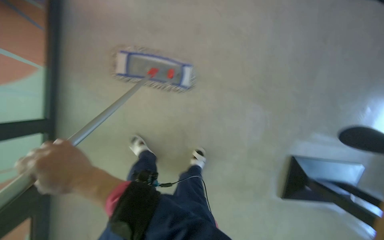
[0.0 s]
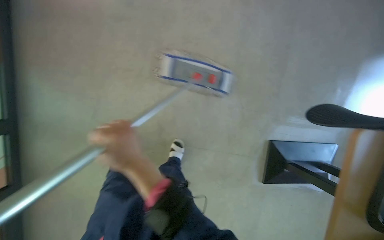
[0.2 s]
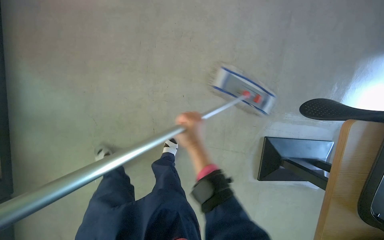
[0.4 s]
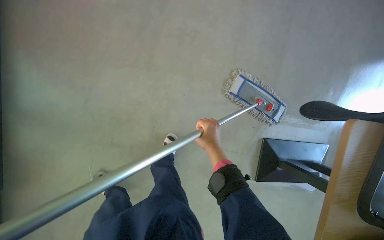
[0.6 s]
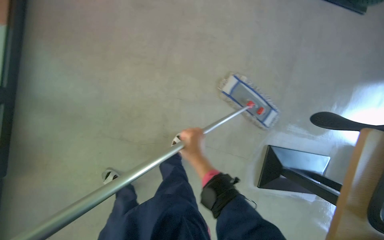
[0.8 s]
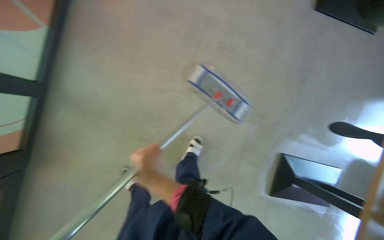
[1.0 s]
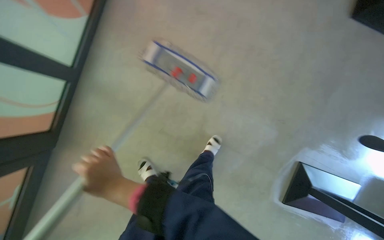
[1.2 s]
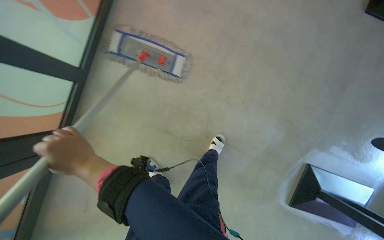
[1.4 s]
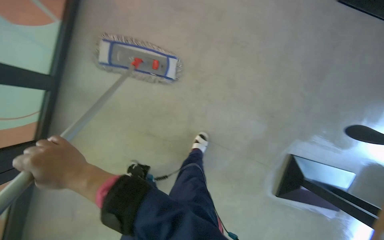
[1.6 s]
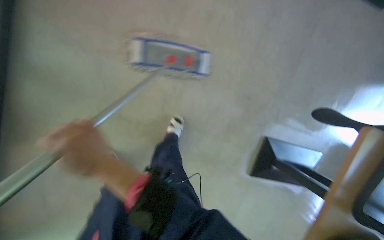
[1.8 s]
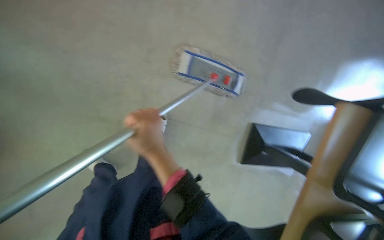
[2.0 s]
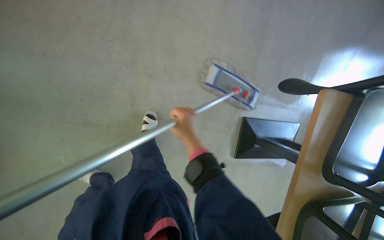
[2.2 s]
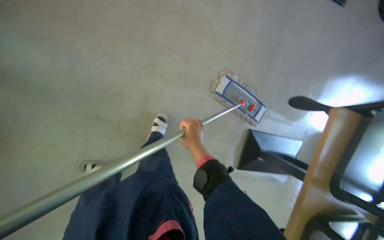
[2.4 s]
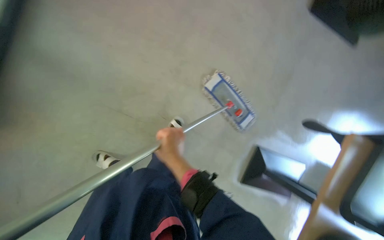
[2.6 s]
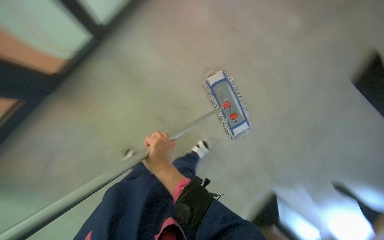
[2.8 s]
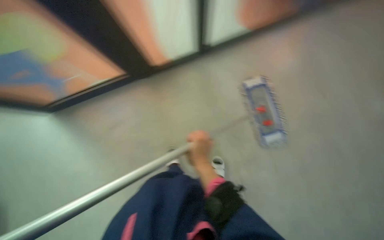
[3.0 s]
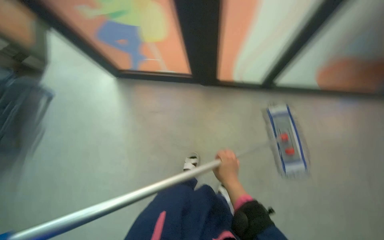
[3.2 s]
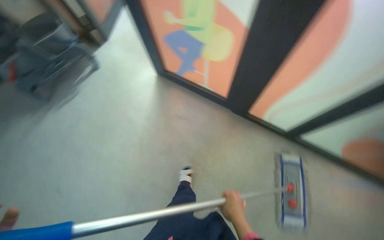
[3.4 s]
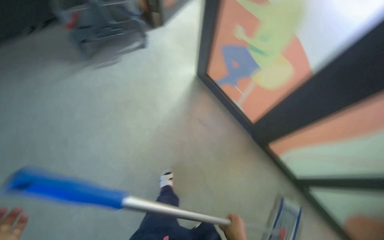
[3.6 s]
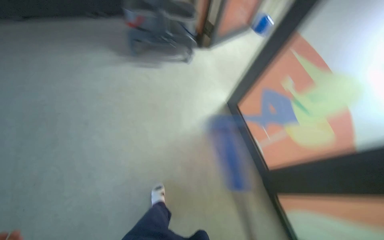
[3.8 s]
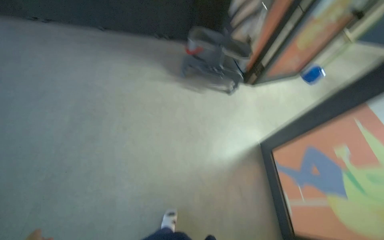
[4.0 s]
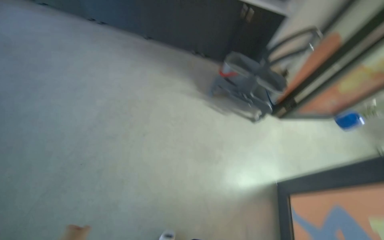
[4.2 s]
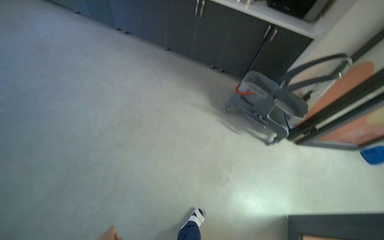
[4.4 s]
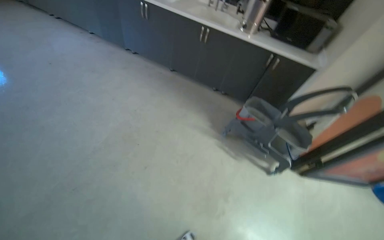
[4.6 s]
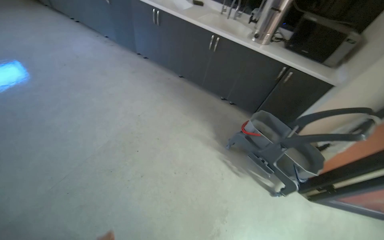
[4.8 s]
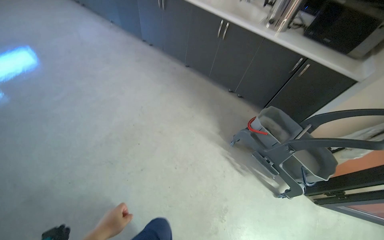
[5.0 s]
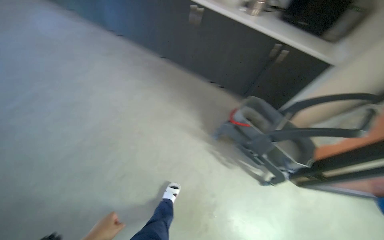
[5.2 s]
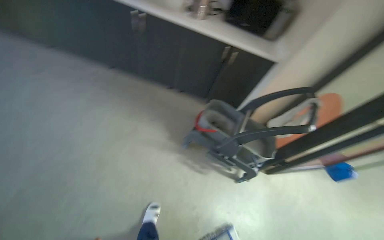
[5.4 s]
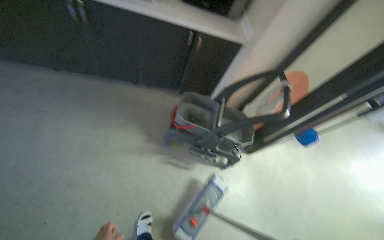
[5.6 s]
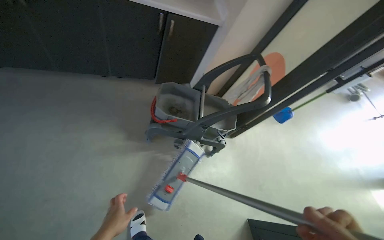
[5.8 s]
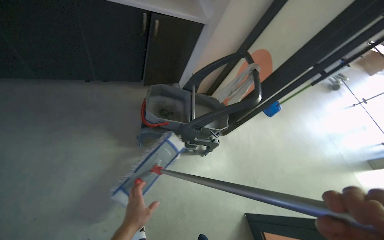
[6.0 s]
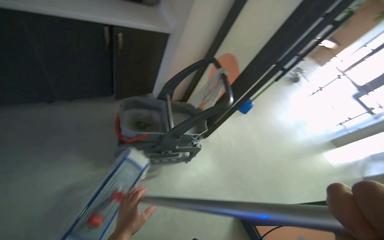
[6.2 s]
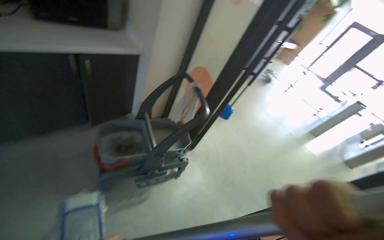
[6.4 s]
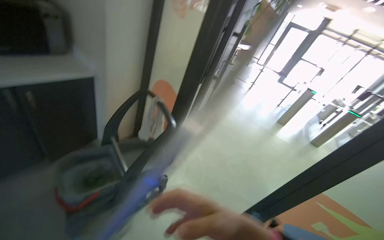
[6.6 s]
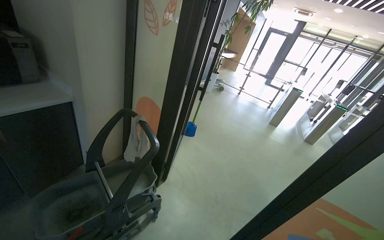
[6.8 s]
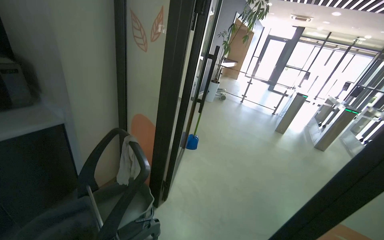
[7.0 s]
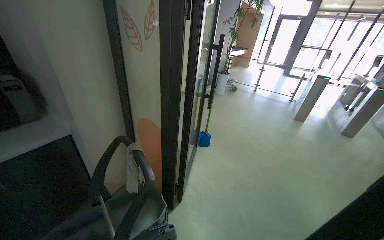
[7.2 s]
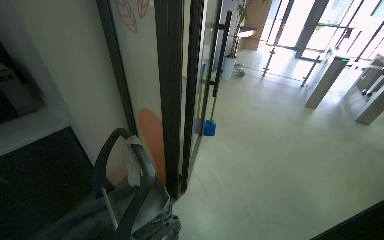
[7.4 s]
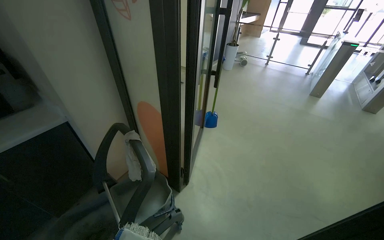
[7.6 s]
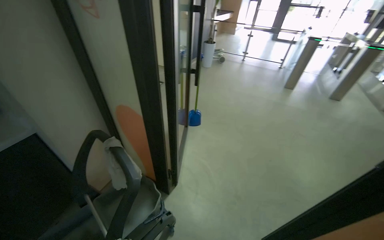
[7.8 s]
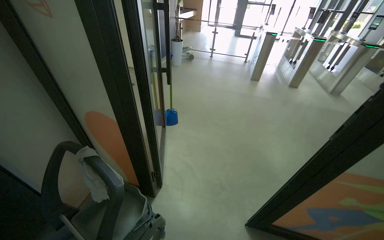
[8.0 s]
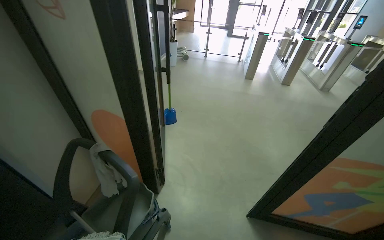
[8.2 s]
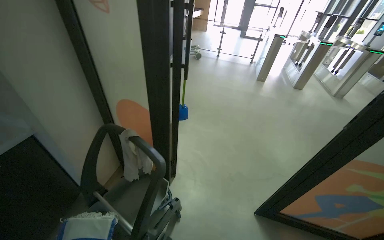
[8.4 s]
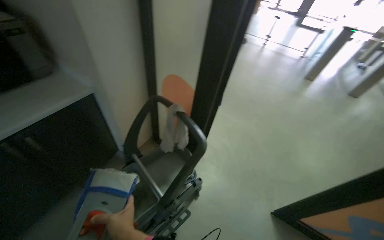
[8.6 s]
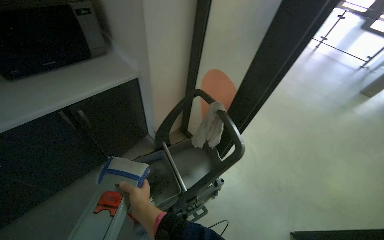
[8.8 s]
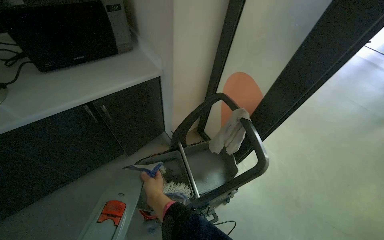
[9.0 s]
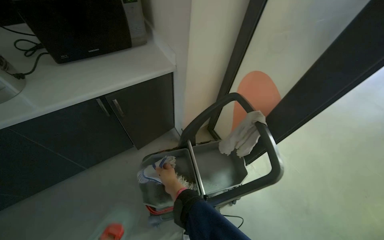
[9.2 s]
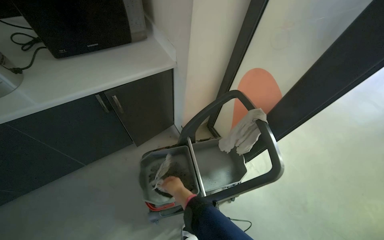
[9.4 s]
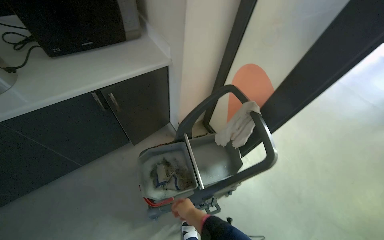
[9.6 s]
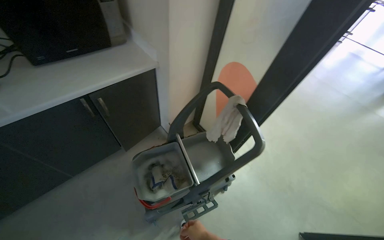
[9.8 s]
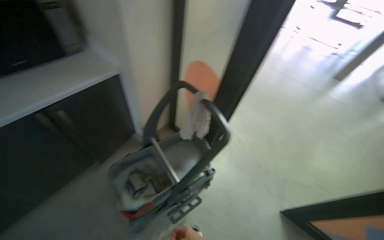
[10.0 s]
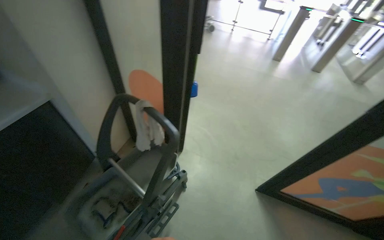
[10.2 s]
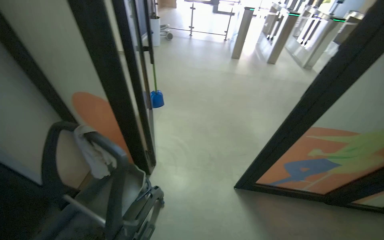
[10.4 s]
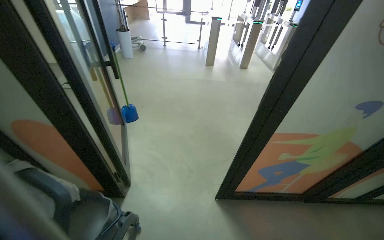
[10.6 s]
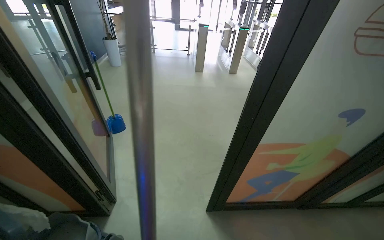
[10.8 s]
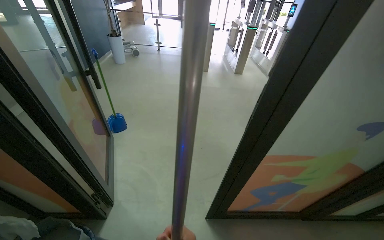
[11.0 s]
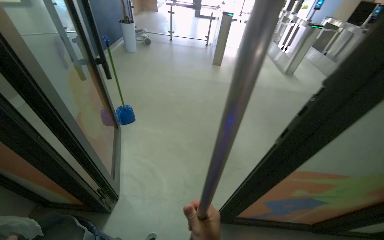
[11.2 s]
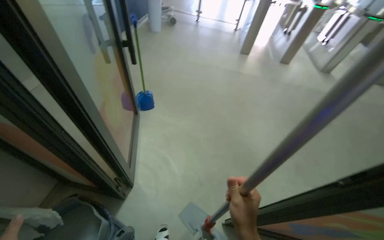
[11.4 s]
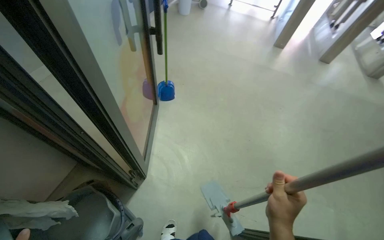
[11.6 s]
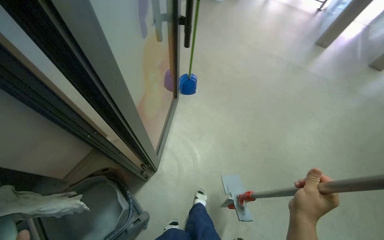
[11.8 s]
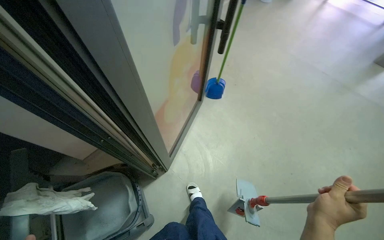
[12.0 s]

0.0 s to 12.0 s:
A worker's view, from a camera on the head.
Job: mopping floor.
The whole recording: Mopping kitchen floor. The worker mops the kitchen floor with a flat mop, moving around furniture and opening a sliding door to continue the task.
3.0 to 4.4 s: The head travels some 80 cm. The head turns to the left by roughly 105 degrees. The wearer looks some 35 degrees further upward.
4.4 to 6.0 s: The wearer moves roughly 80 cm. The wearer looks some 40 degrees further to the right. The wearer looks about 15 degrees further downward.
6.0 to 7.6 s: The camera is carried some 50 cm. The wearer's head swings some 45 degrees to the right.
9.0 to 10.4 s: The wearer's head swings roughly 45 degrees to the right.
10.4 to 12.0 s: The wearer moves roughly 60 cm. The wearer's head swings approximately 35 degrees to the left. The view tilts about 15 degrees downward.

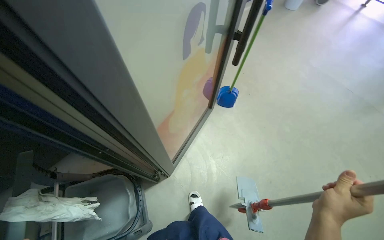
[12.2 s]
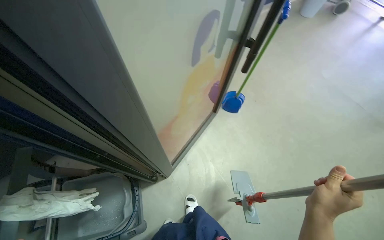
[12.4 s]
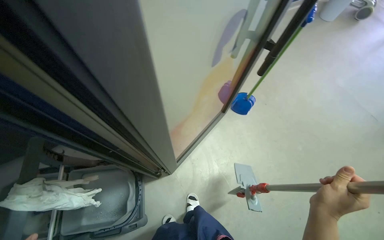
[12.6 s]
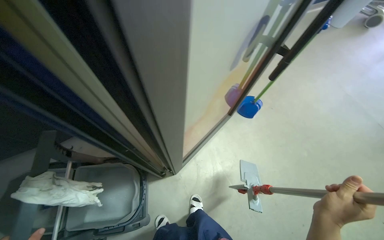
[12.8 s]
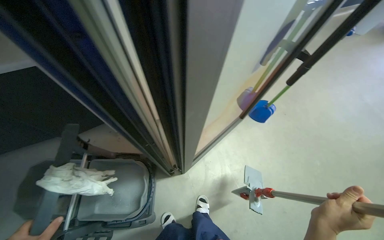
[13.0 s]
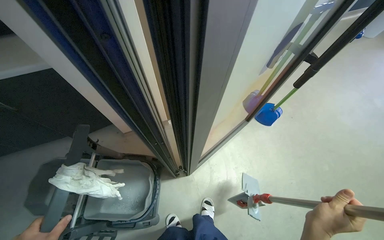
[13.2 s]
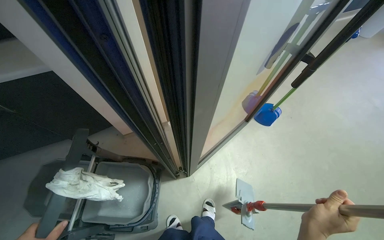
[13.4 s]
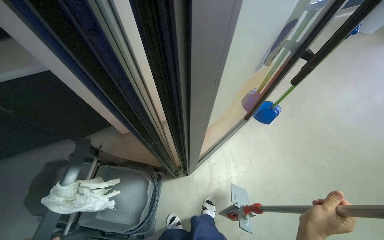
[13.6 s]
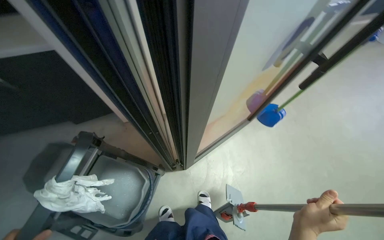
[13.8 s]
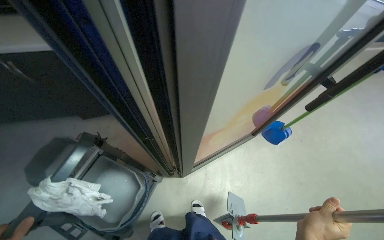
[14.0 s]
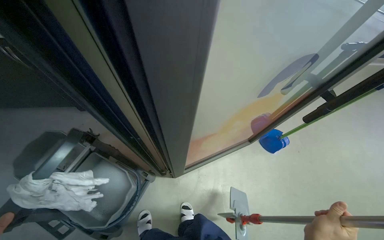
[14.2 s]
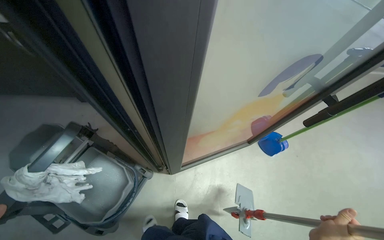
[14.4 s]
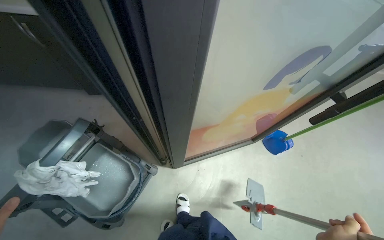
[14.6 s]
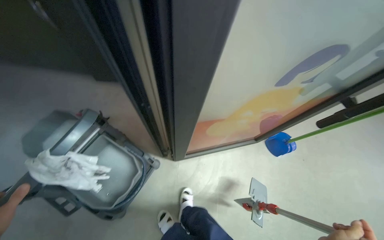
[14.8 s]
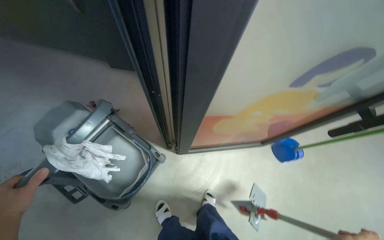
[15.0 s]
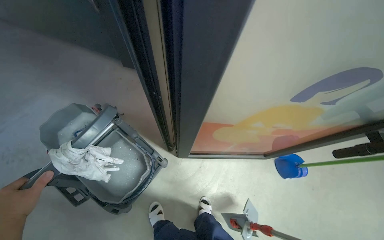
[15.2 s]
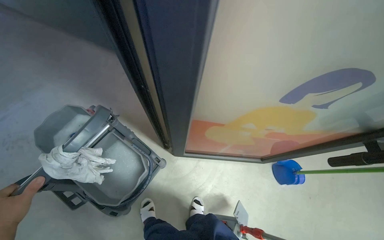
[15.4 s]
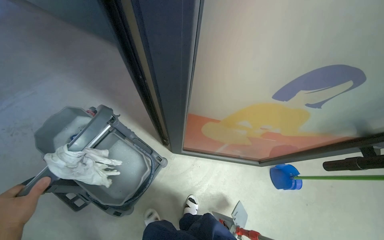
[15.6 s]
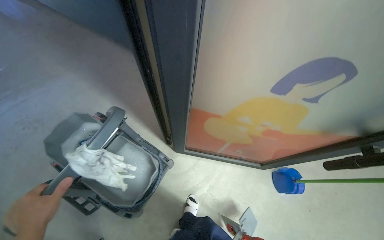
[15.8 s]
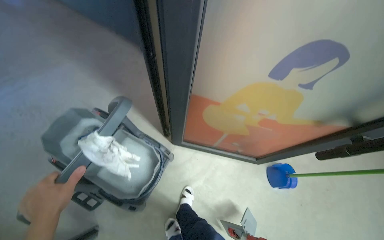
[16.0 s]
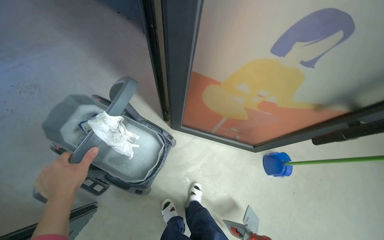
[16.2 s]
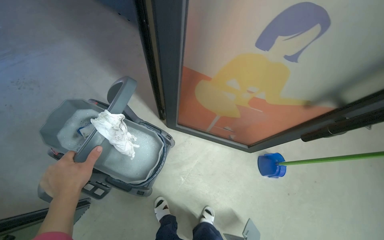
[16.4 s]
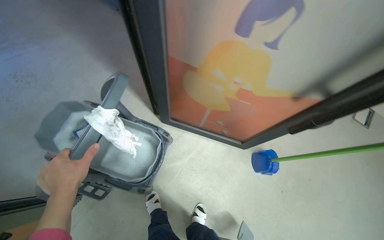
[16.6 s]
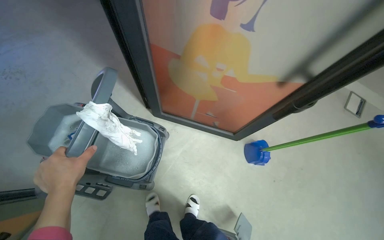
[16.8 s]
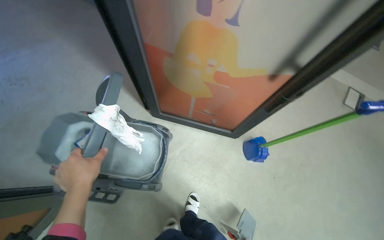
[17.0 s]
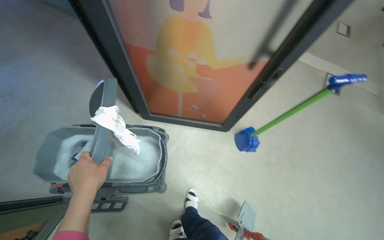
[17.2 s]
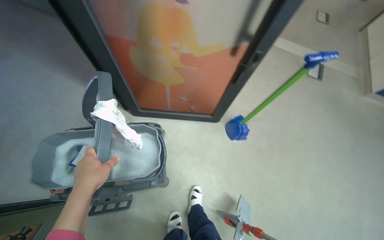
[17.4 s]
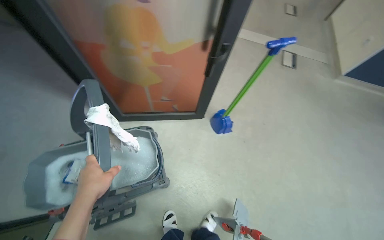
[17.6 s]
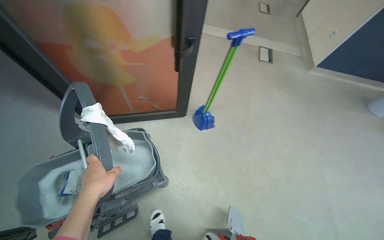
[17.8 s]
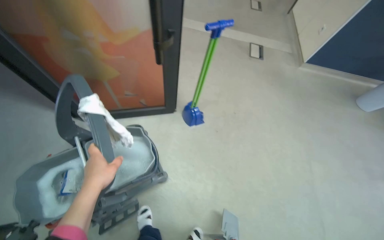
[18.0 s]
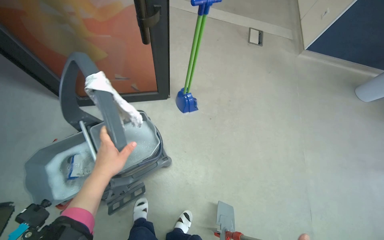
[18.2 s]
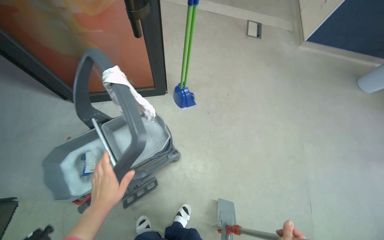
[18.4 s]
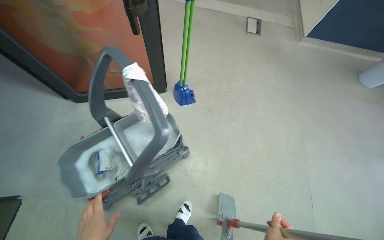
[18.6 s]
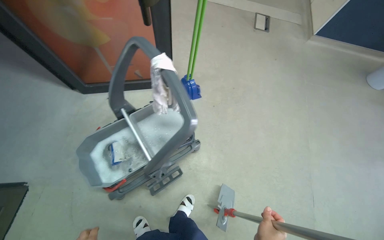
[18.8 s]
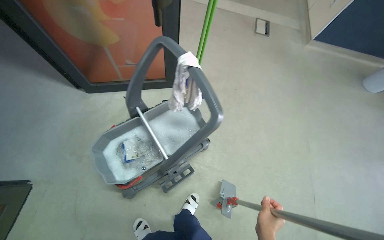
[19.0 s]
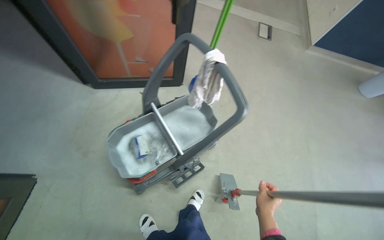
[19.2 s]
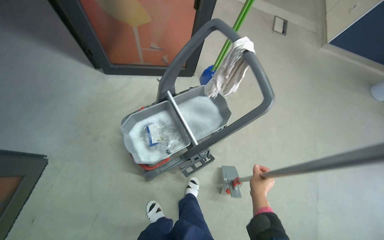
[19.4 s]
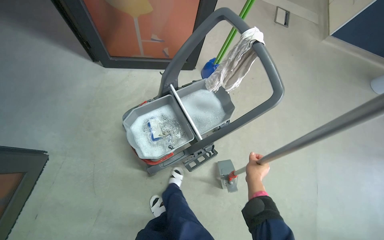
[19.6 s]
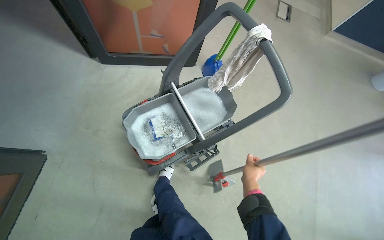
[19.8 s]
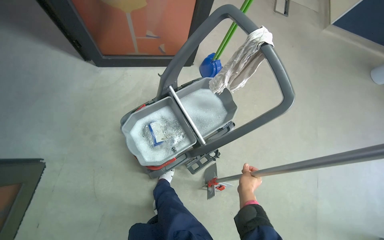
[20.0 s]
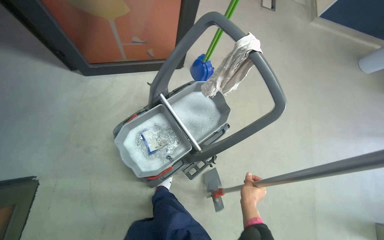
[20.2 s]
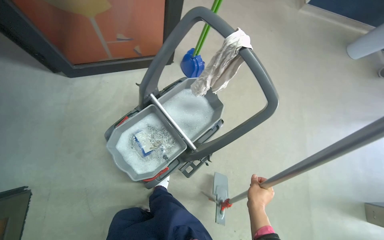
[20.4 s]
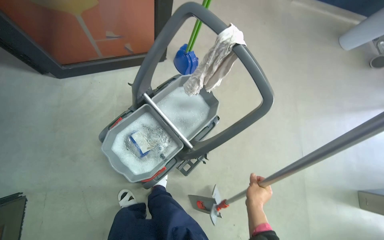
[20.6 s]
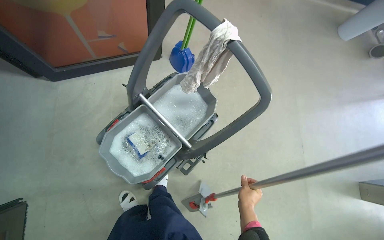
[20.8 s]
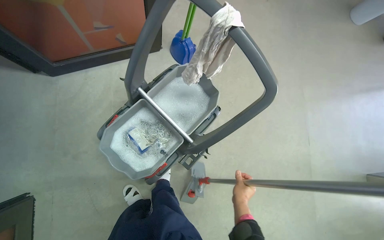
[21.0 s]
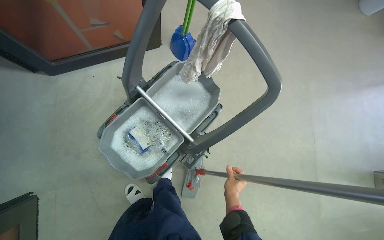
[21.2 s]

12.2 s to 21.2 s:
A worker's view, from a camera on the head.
Job: mopping floor.
The whole recording: Mopping kitchen floor. The worker mops the kitchen floor with a flat mop, moving around furniture and opening a sliding door to continue the task.
12.2 to 13.8 s: The wearer's head swings about 20 degrees to the left.
16.6 to 18.2 s: The camera travels about 40 cm. The wearer's head swings some 30 degrees to the right.
18.2 to 19.8 s: The wearer moves some 50 cm. The camera sweeps to the right, by roughly 20 degrees. The wearer looks roughly 15 degrees further downward.
19.8 to 21.2 s: The view tips downward by some 15 degrees.
